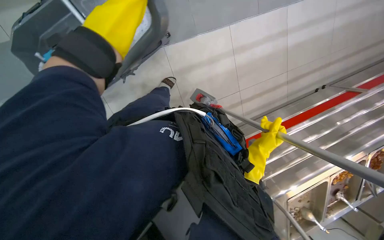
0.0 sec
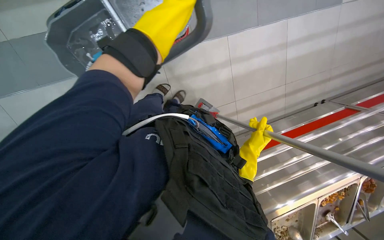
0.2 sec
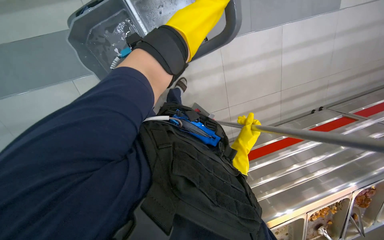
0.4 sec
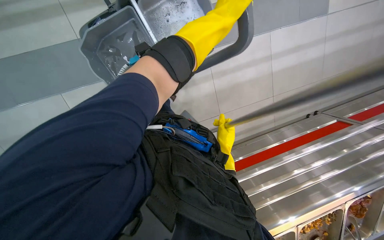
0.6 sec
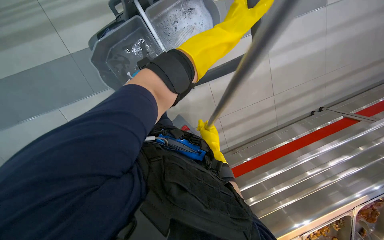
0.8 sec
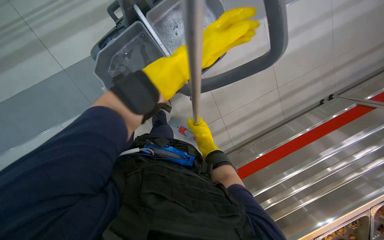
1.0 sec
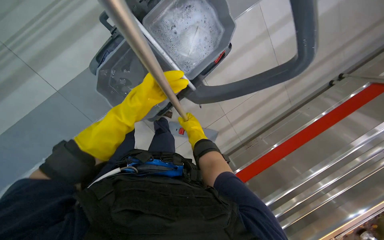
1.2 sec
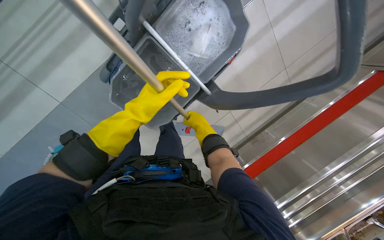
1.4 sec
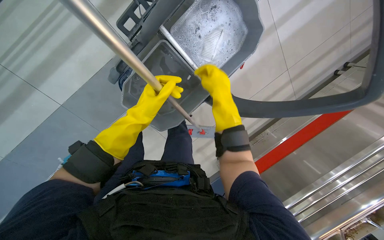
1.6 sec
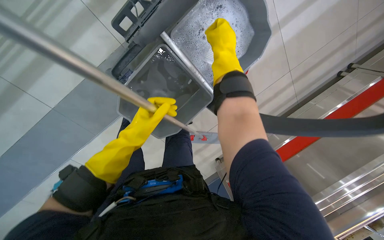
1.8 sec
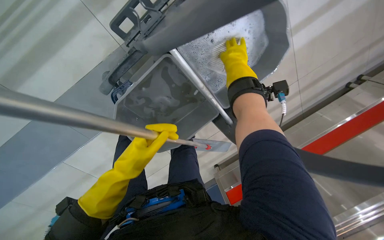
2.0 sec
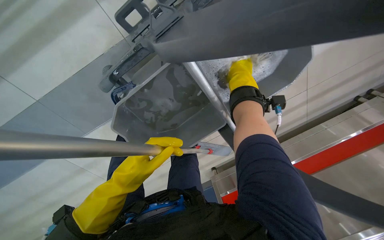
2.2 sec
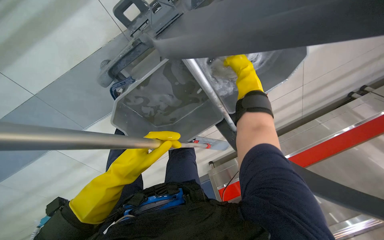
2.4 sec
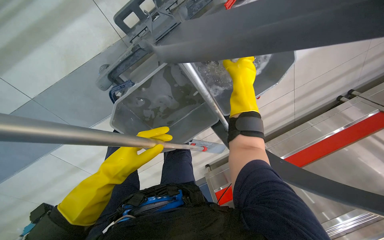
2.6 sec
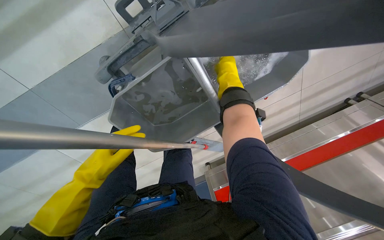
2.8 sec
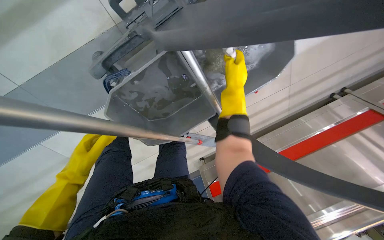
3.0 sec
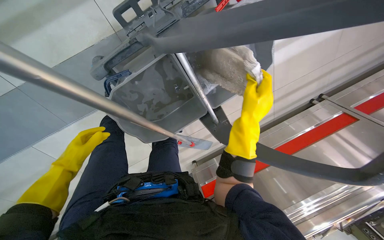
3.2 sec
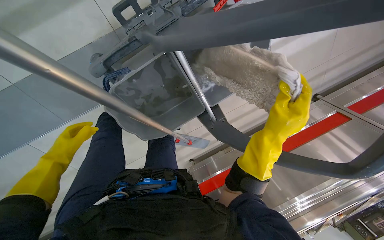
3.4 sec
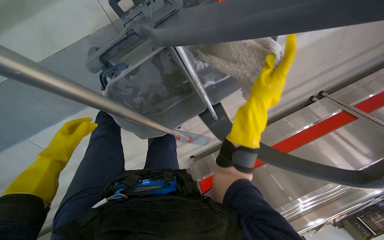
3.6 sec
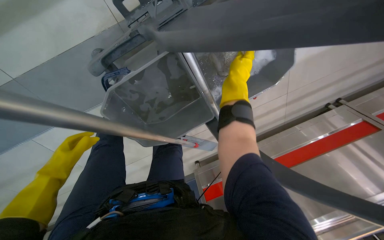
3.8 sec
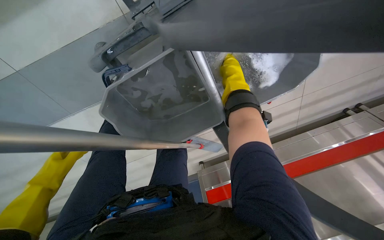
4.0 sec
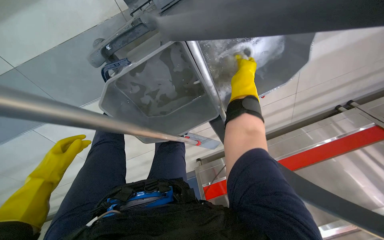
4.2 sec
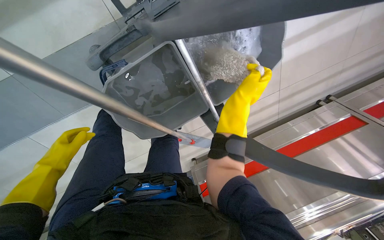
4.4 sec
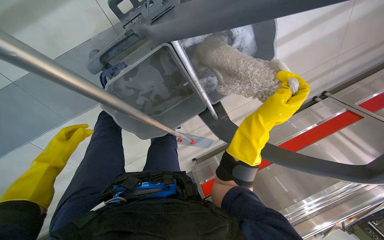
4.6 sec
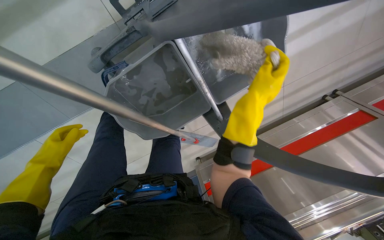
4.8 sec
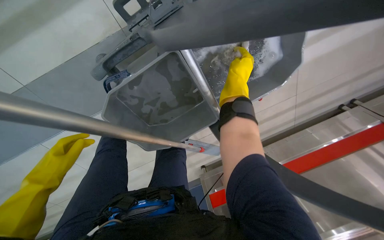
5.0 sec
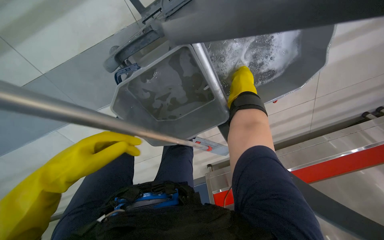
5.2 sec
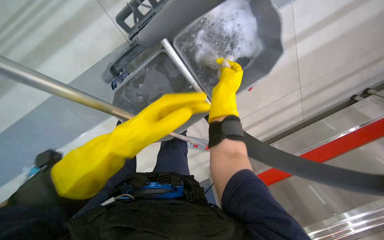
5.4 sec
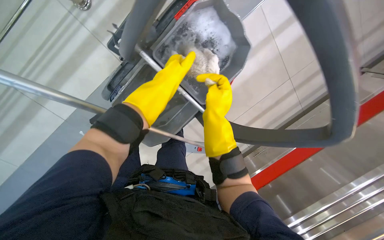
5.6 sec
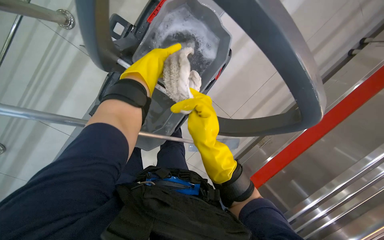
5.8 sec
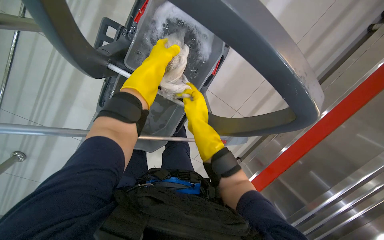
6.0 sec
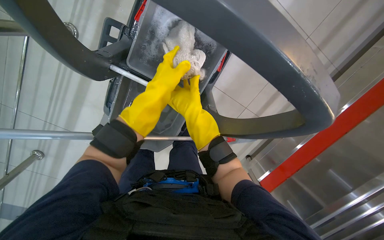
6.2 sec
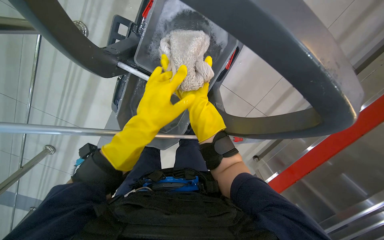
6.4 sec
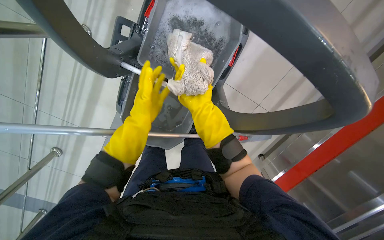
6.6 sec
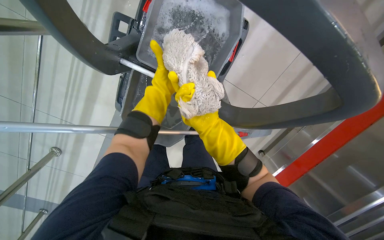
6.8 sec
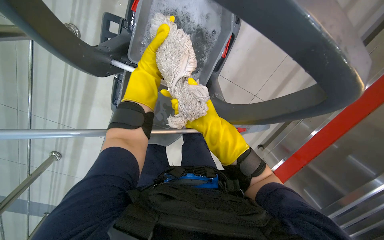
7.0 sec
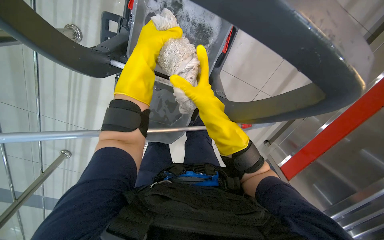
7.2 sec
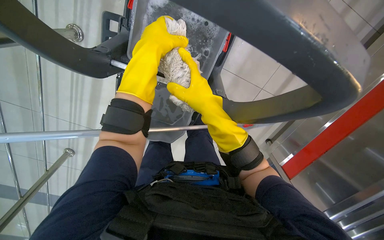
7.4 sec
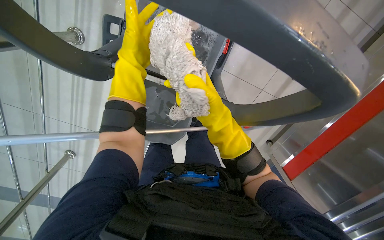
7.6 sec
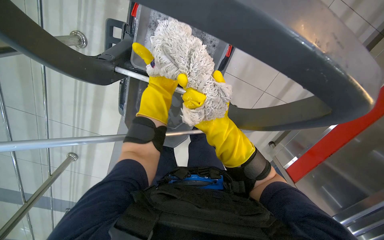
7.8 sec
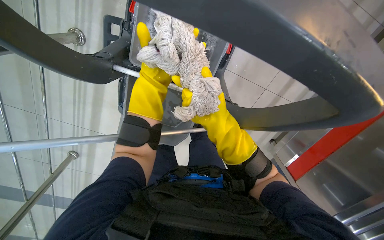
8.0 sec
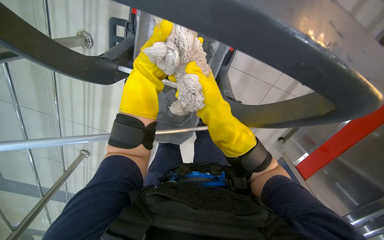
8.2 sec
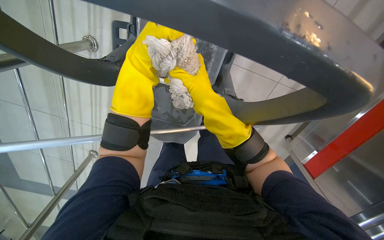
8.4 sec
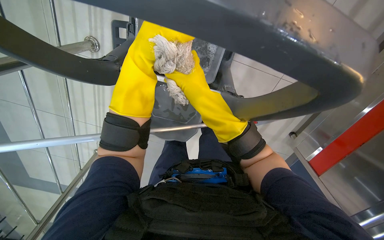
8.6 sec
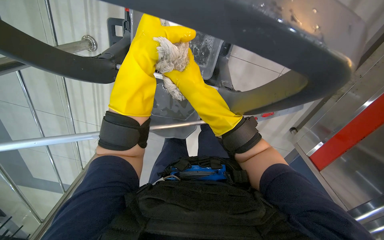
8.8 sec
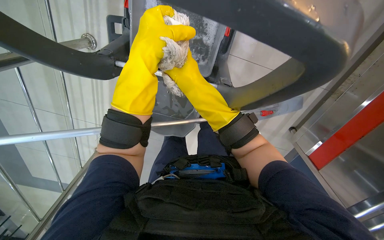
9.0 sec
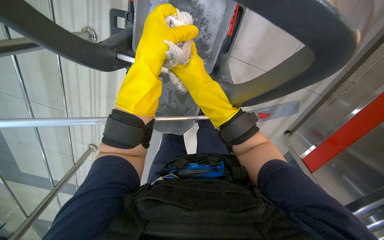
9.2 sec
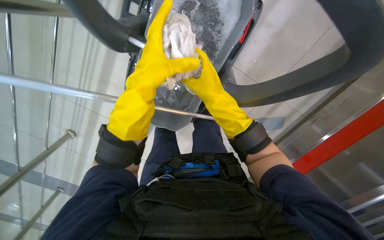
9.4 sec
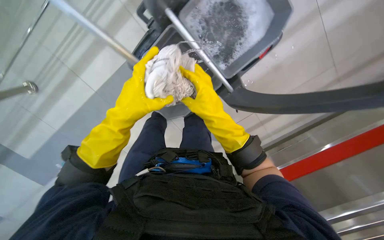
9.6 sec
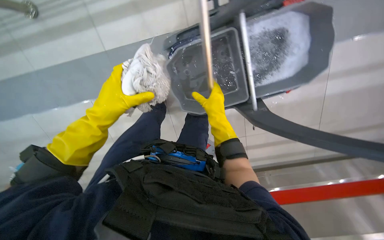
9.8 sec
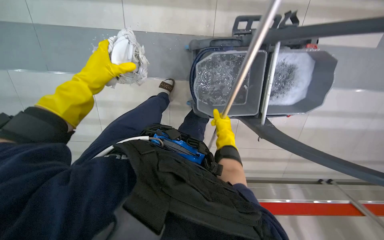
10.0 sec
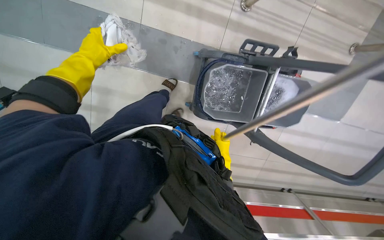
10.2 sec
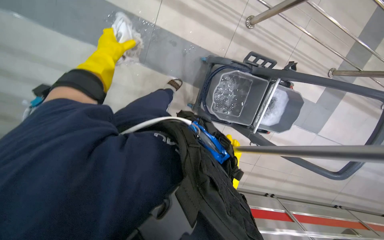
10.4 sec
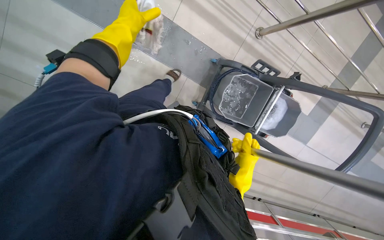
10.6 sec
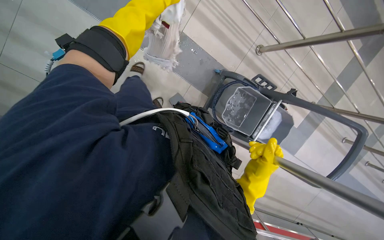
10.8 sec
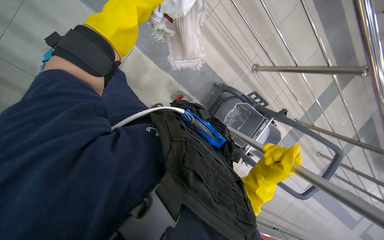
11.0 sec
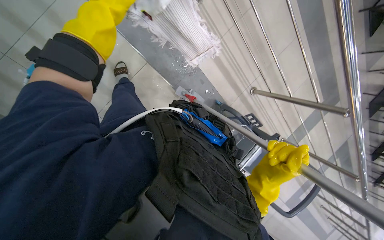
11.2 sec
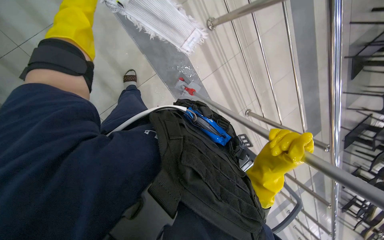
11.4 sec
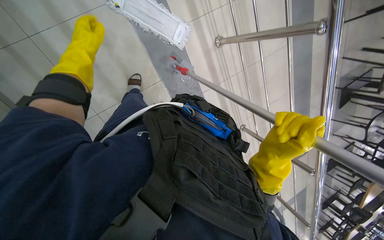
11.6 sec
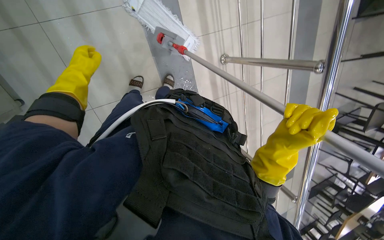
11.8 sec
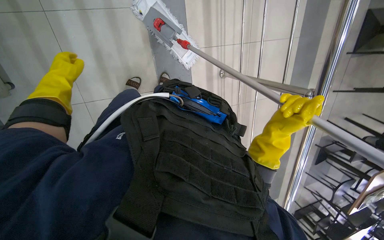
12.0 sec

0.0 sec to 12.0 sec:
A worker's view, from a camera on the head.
Job: mopping floor.
The whole recording: Mopping cafeteria floor. The worker mops the cafeteria floor with a flat mop.
0.0 sec to 1.6 sec: The right hand travels up the picture by about 35 cm.
1.6 sec to 3.0 sec: The right hand is displaced up the picture and farther from the camera by roughly 20 cm, while the left hand heads to the left and down the picture, covering about 25 cm.
3.0 sec to 4.4 sec: The right hand moves up and down the picture over roughly 20 cm, changing direction 2 times.
4.4 sec to 6.0 sec: The left hand moves to the right and up the picture, approximately 50 cm; the right hand swings up and down the picture, about 20 cm each way, with 2 reversals.
6.0 sec to 7.6 sec: The left hand is displaced nearer to the camera by approximately 10 cm, and goes down the picture and returns, some 20 cm each way.
7.6 sec to 9.0 sec: The right hand travels farther from the camera and back again, about 10 cm each way; the left hand travels nearer to the camera by about 15 cm.
9.0 sec to 10.4 sec: The camera sweeps to the right, by some 15 degrees. The right hand is displaced down the picture by roughly 20 cm.
10.4 sec to 12.0 sec: The wearer moves about 70 cm. The view pans to the right by some 25 degrees. The view tips upward by about 15 degrees. Everything in view rotates roughly 55 degrees clockwise.

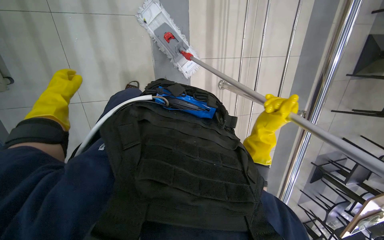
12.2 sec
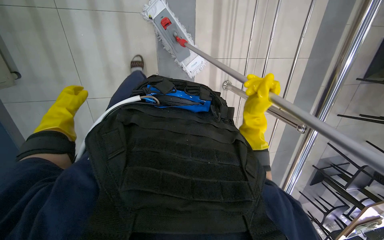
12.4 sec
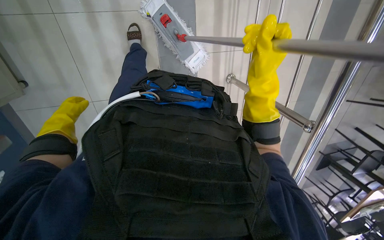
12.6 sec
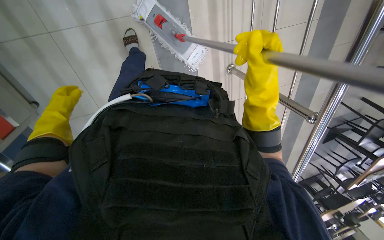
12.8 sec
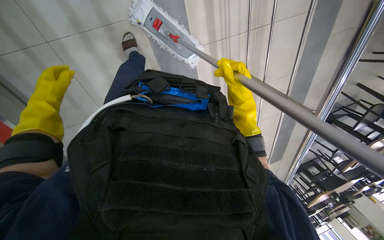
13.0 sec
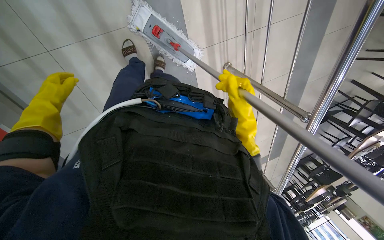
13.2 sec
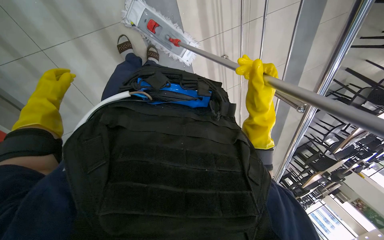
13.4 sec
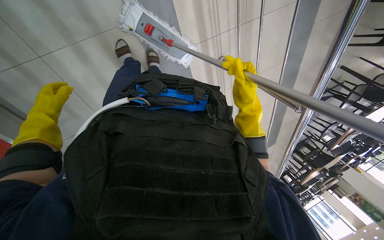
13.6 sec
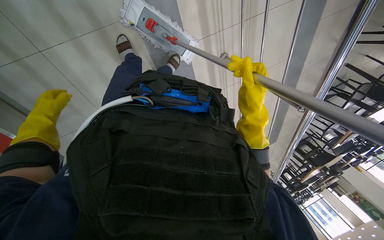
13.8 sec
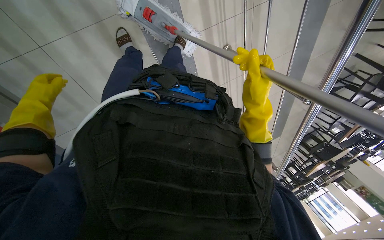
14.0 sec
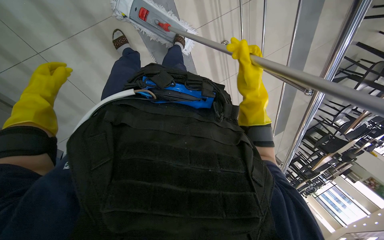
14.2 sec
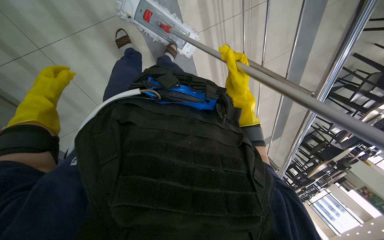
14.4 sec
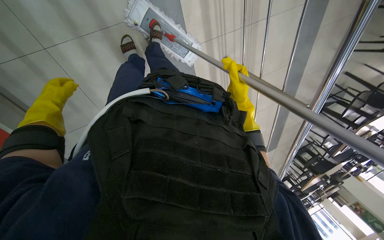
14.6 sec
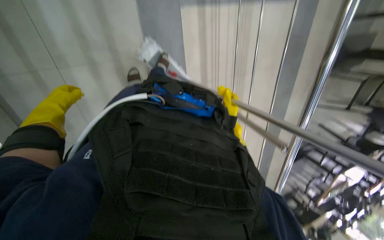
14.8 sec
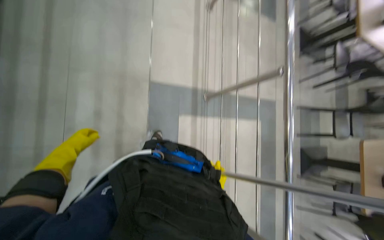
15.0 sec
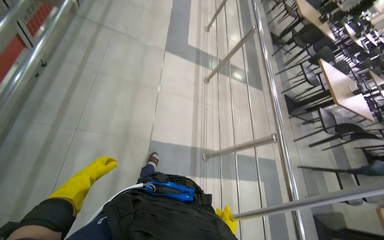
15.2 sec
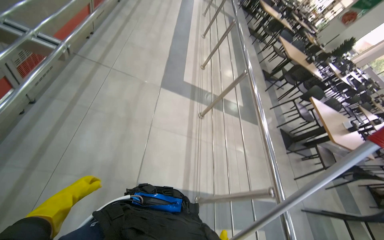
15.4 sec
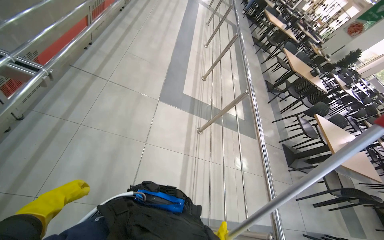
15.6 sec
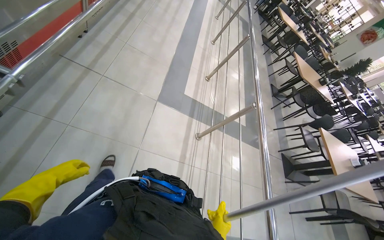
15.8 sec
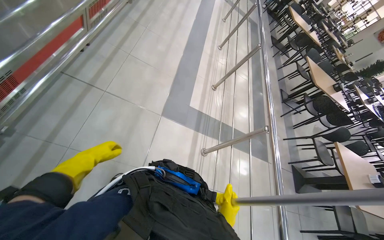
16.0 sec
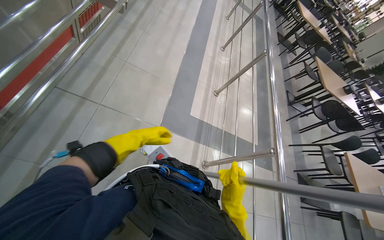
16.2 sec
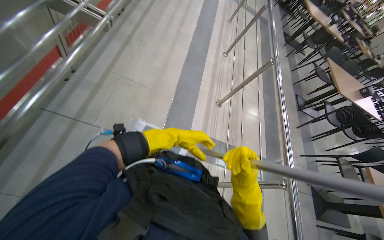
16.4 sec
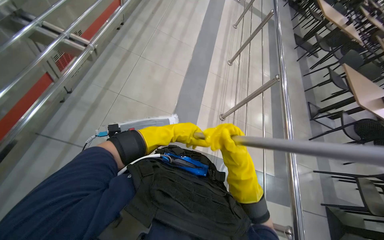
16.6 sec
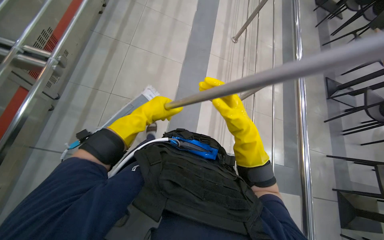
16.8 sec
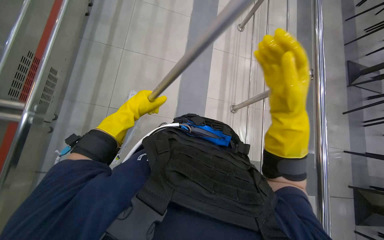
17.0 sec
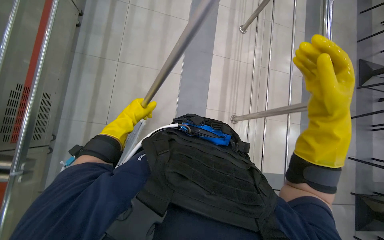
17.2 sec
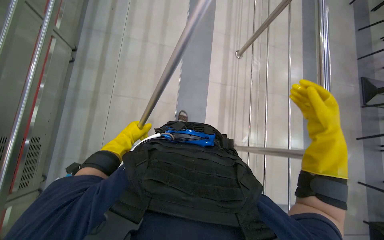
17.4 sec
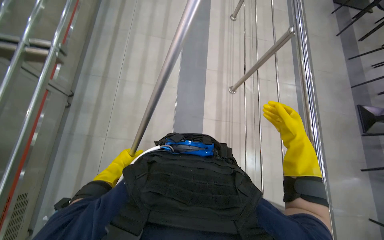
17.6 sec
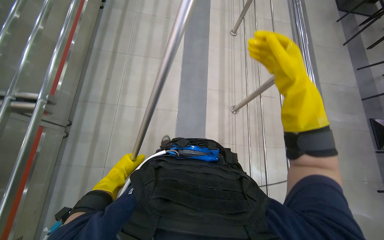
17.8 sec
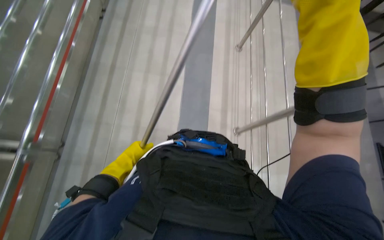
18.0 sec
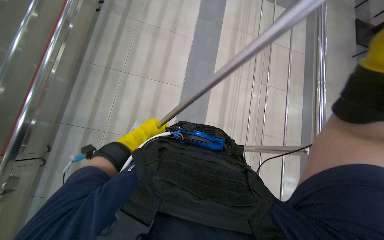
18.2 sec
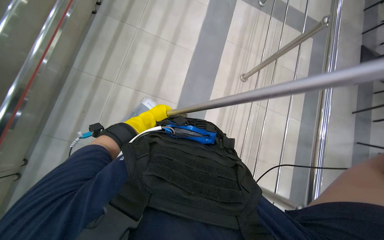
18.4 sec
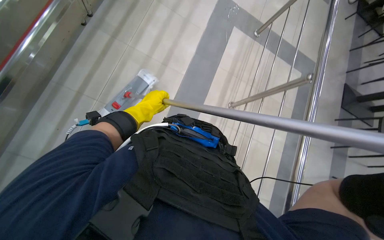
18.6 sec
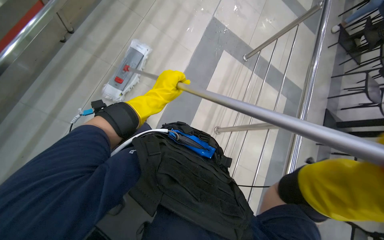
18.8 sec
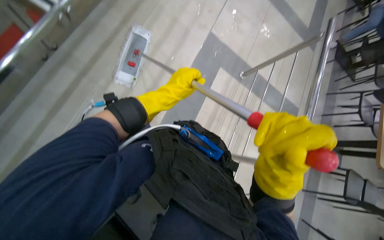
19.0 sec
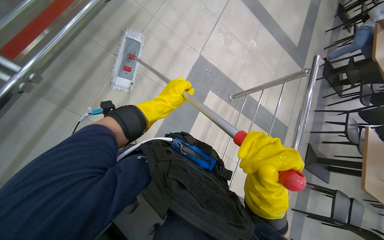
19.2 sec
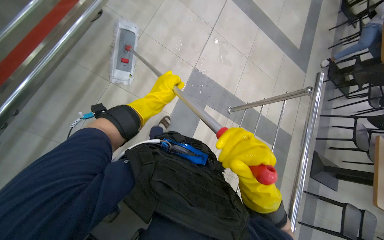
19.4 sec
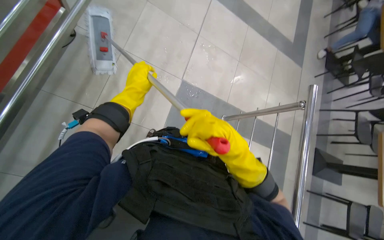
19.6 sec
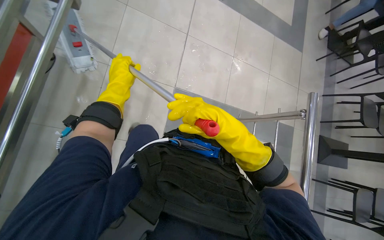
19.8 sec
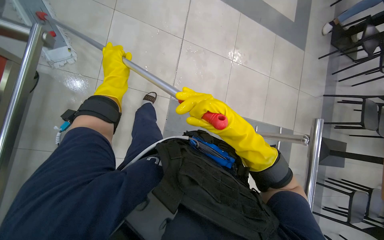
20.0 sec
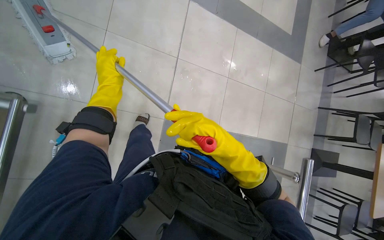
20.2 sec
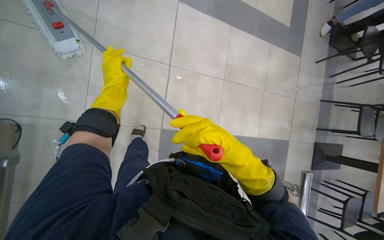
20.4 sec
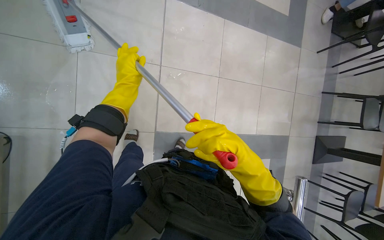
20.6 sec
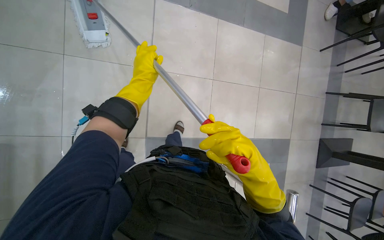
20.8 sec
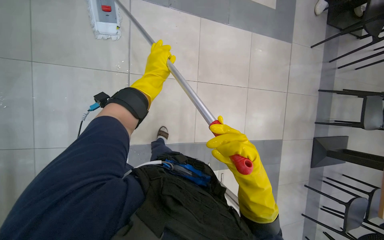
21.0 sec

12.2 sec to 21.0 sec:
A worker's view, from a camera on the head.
Job: mopping floor.
The whole recording: Mopping cafeteria floor. The worker mops the cafeteria floor with a flat mop.
12.2 sec to 13.6 sec: The head travels about 40 cm. The wearer looks some 20 degrees further downward.
13.6 sec to 15.2 sec: The view tilts about 75 degrees upward.
15.2 sec to 16.6 sec: The camera is carried roughly 1.5 m.
16.6 sec to 18.0 sec: The left hand heads farther from the camera and to the left, covering some 15 cm.
19.6 sec to 21.0 sec: The camera travels some 80 cm. The view tips downward by about 15 degrees.
